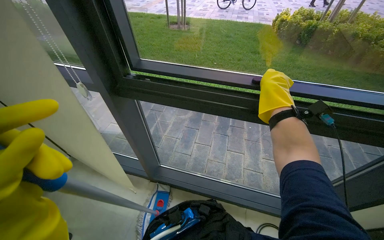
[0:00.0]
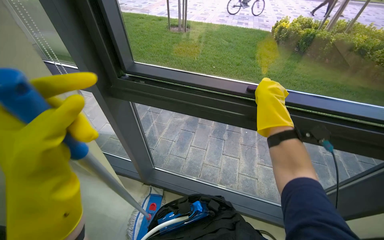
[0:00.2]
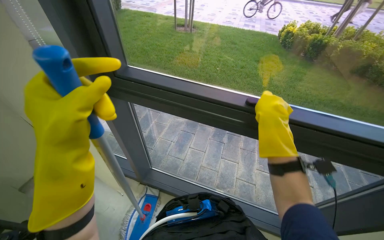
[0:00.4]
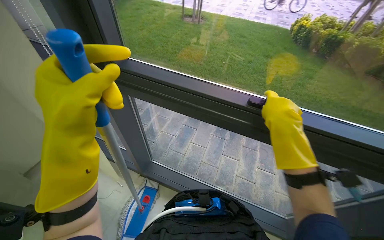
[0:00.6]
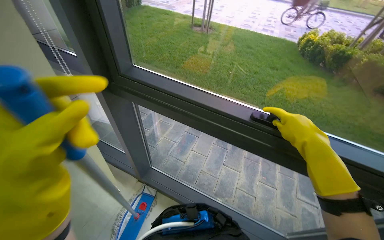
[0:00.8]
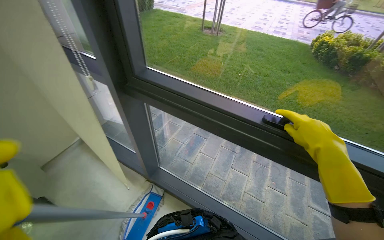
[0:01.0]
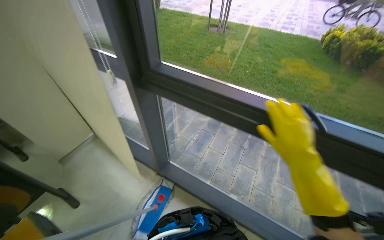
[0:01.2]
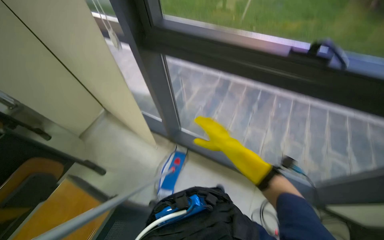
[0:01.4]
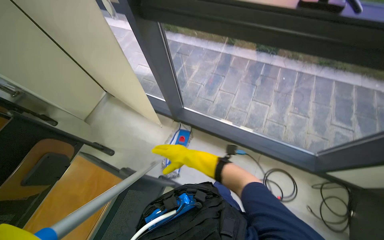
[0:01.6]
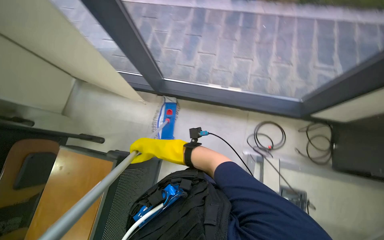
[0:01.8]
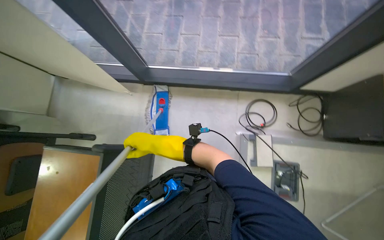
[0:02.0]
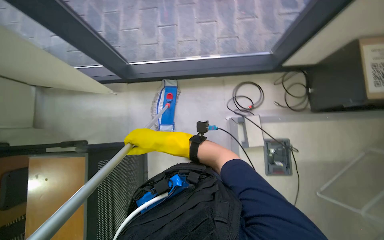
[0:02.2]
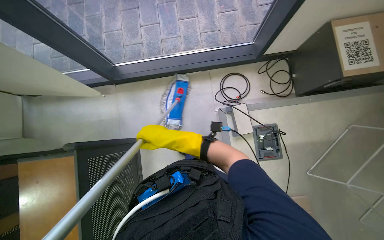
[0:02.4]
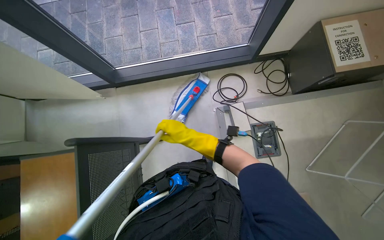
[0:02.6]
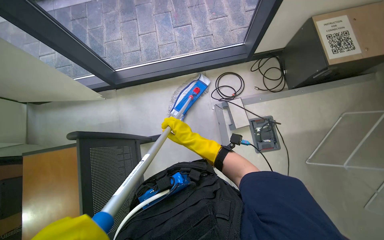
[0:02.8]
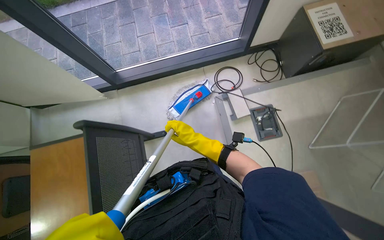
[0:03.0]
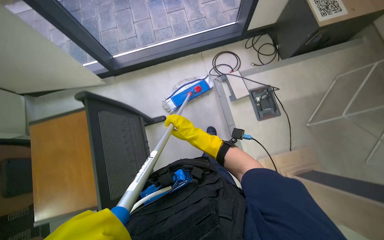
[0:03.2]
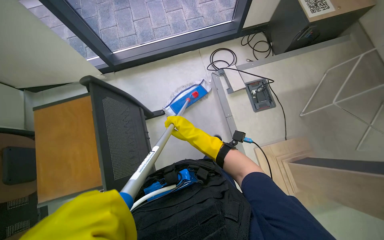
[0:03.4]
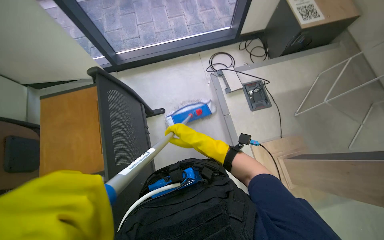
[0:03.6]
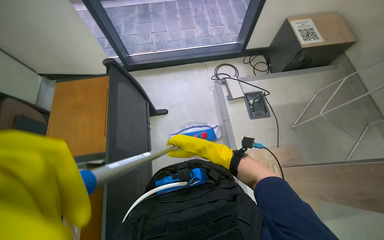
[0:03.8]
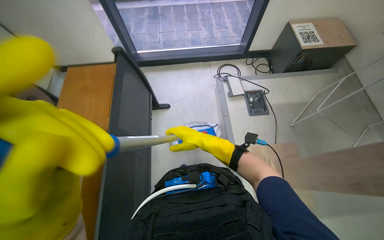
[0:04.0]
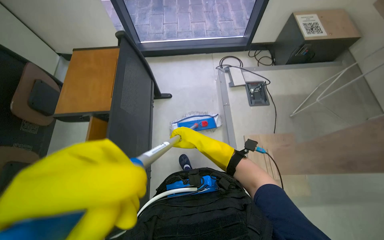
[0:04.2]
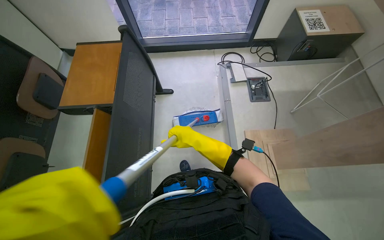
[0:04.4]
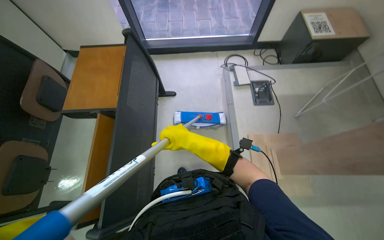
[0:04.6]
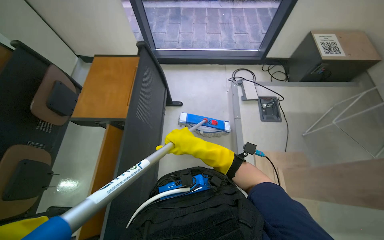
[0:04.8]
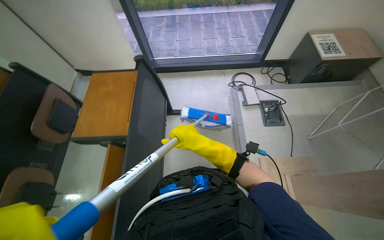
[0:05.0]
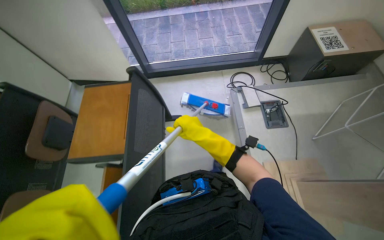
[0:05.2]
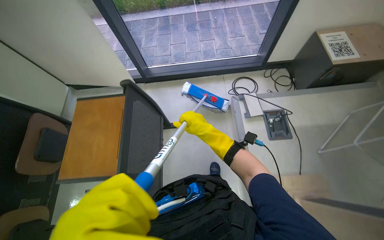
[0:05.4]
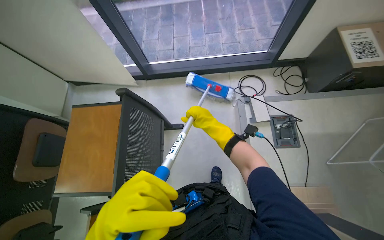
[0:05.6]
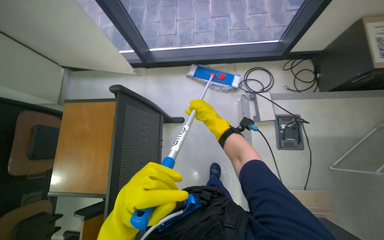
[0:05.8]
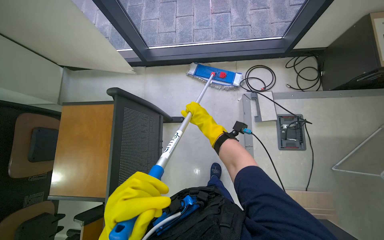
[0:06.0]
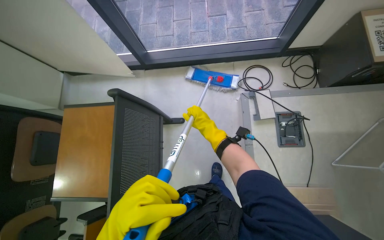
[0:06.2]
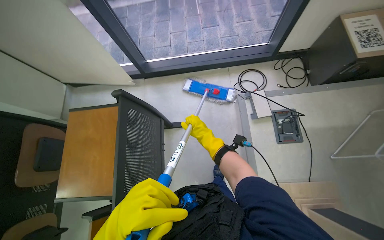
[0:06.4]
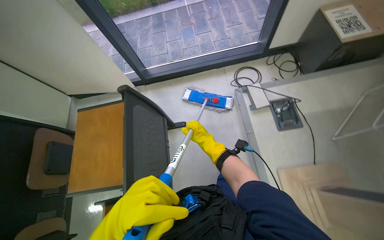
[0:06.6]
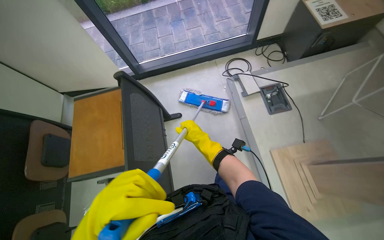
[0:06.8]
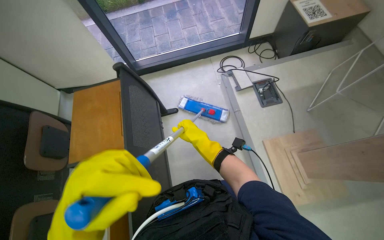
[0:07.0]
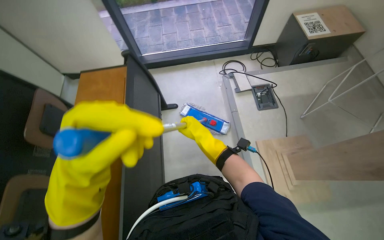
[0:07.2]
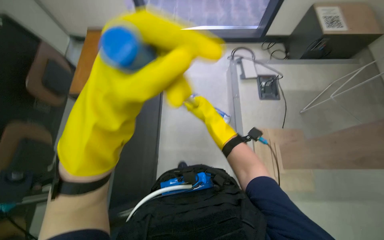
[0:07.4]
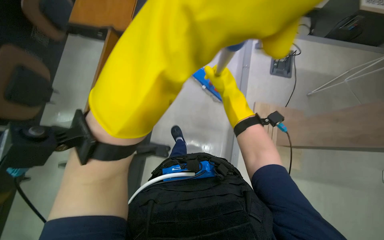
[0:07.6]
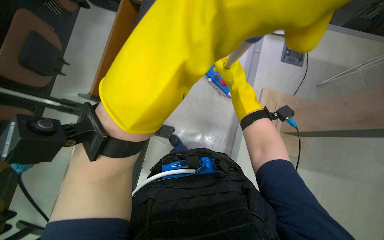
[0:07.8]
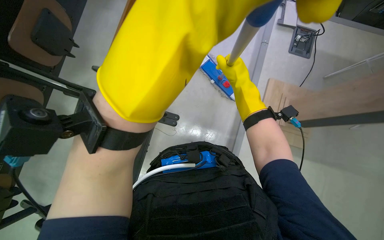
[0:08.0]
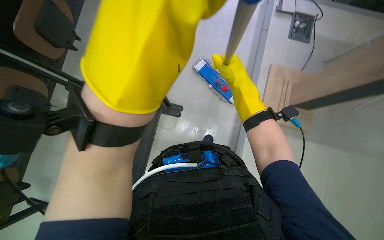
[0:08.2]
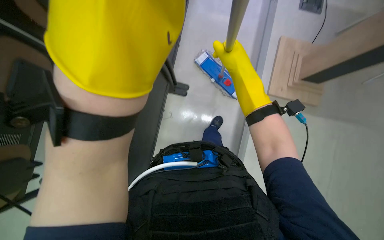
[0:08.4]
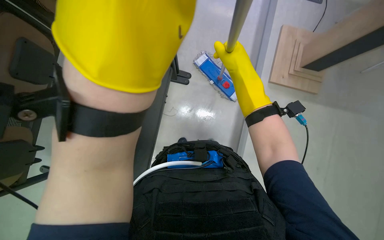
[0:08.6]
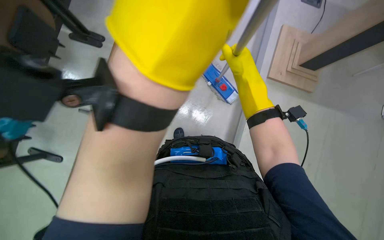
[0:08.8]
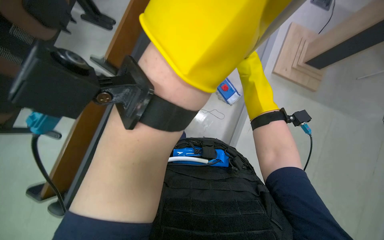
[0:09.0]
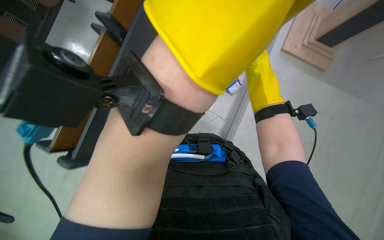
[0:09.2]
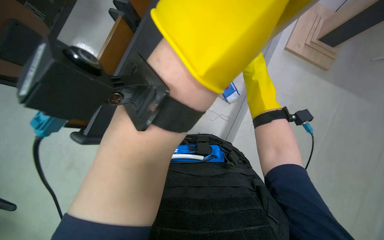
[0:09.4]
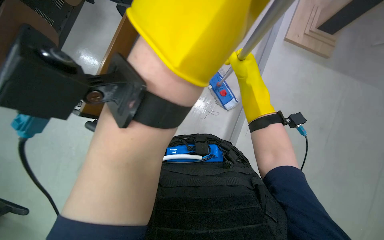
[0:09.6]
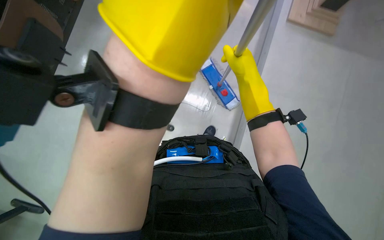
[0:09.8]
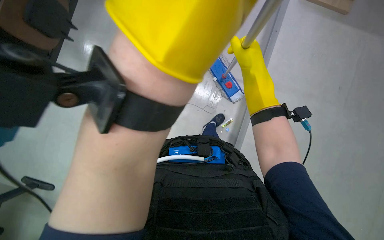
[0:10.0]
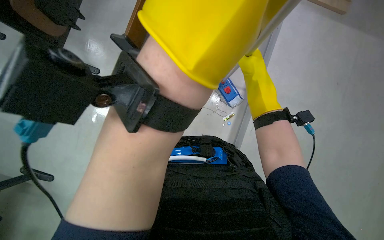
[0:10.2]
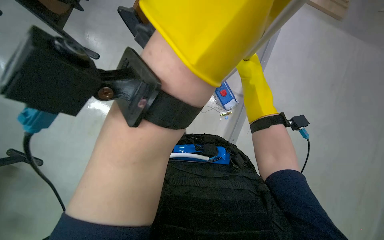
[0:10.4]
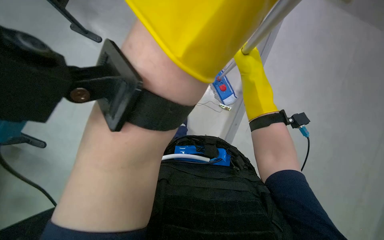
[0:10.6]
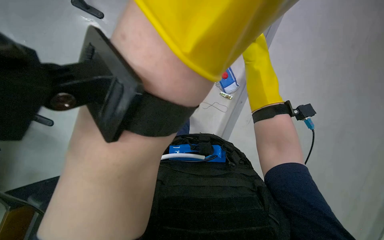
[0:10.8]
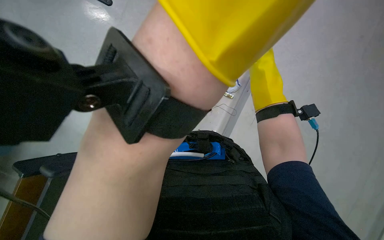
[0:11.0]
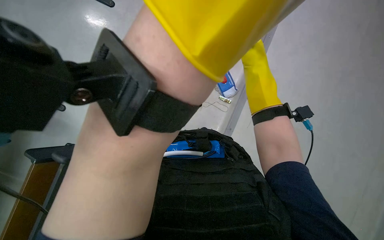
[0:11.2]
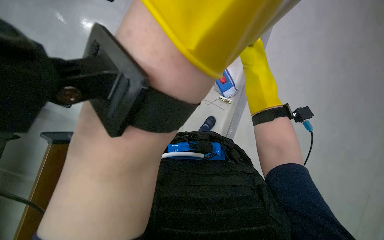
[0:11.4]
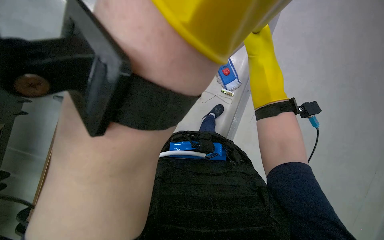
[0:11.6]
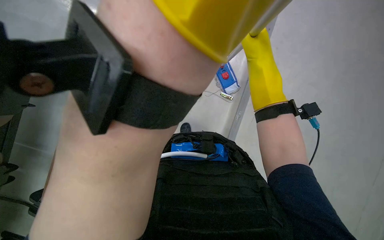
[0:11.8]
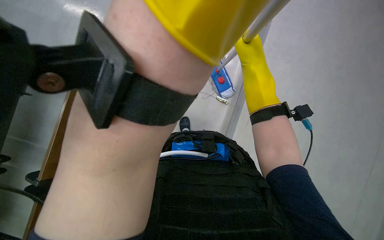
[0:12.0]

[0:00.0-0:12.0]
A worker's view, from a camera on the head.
Job: mopping floor.
The whole recording: Mopping lecture hall floor. The worker mops the floor in the lecture hall, moving between rows of desks.
0:00.0 to 0:01.6: The view tilts roughly 15 degrees downward. The right hand heads down the picture and to the left, covering about 60 cm.
0:01.6 to 0:03.0: The scene turns about 35 degrees counterclockwise in the picture.
0:03.0 to 0:04.4: The camera is carried about 70 cm.
0:04.4 to 0:06.0: The camera travels roughly 70 cm.
0:06.0 to 0:07.6: The wearer moves roughly 80 cm.
0:09.0 to 0:10.4: The wearer looks some 15 degrees further downward.

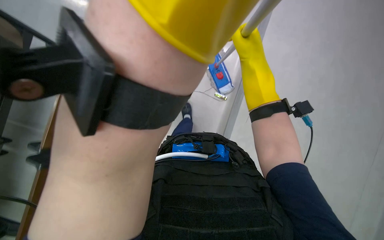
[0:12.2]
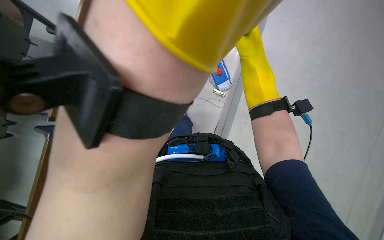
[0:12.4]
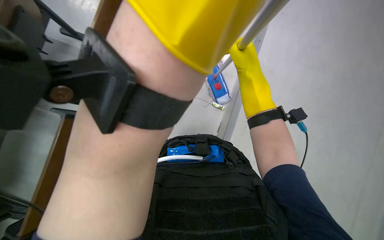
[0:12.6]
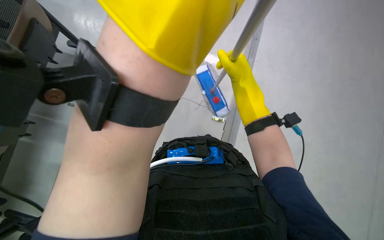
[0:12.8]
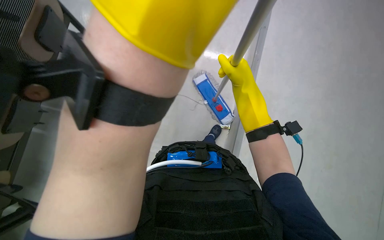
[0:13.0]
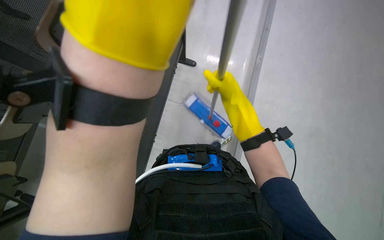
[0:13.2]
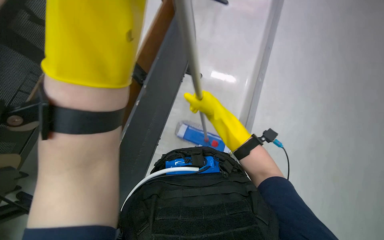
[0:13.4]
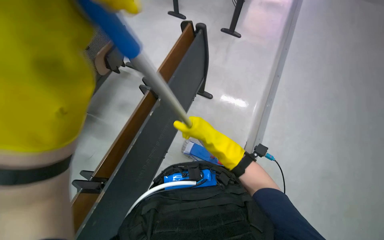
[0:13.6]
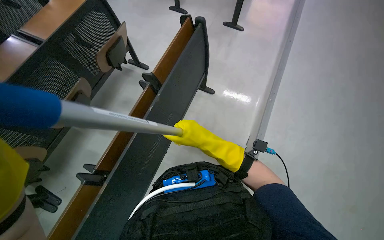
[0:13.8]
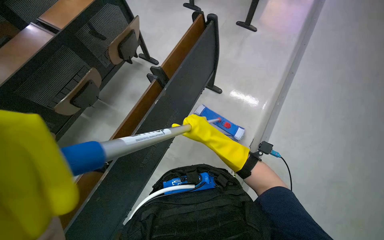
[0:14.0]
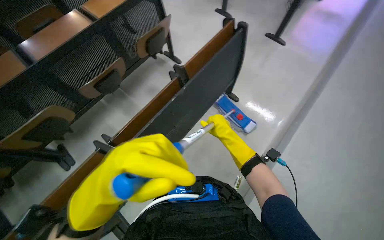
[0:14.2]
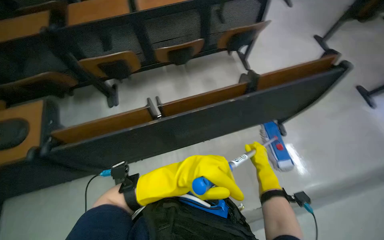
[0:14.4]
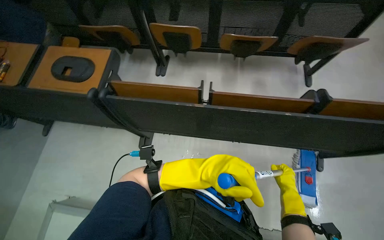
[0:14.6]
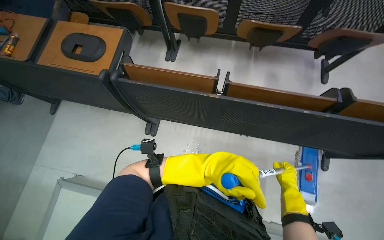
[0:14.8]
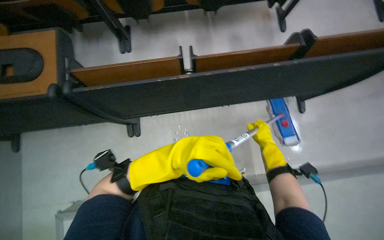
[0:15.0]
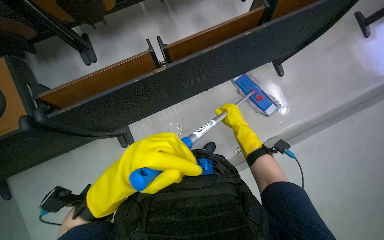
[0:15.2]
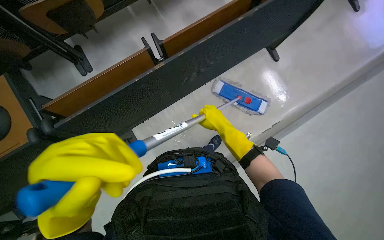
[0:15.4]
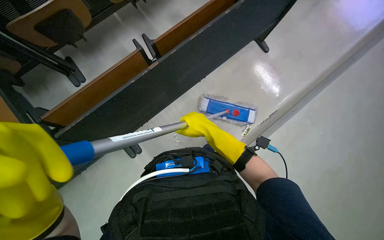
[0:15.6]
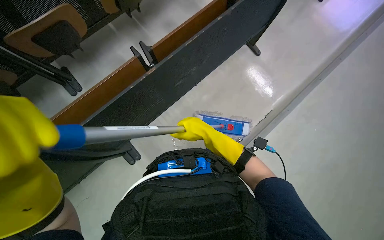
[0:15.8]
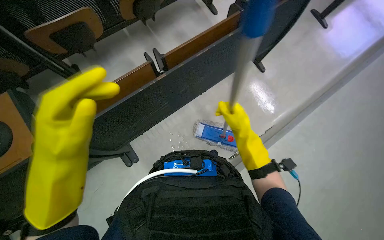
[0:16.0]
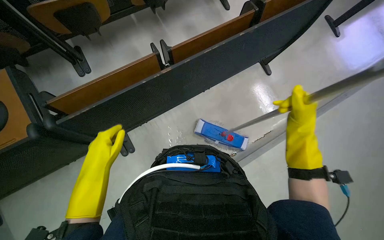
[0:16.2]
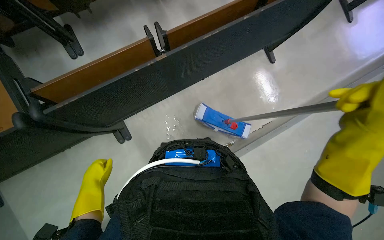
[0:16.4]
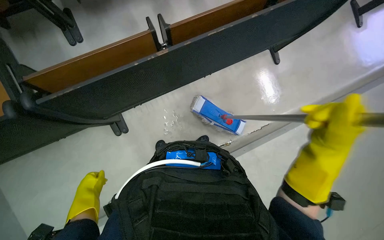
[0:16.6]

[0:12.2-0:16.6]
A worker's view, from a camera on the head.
Job: mopping floor.
The whole recording: Mopping lecture hall floor. The worker mops the floor in the lecture hall, moving between rows of desks.
0:12.2 to 0:13.6: The right hand travels down the picture and to the left by some 15 cm.
0:13.6 to 0:15.2: The wearer's head swings approximately 45 degrees to the left. The wearer looks roughly 20 degrees further downward.
0:15.2 to 0:16.6: The left hand goes about 30 cm down the picture, farther from the camera and to the left.

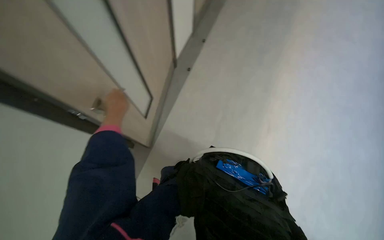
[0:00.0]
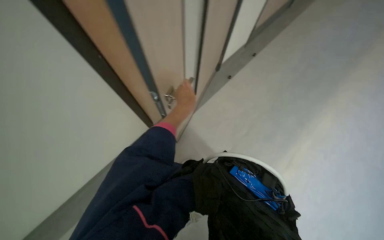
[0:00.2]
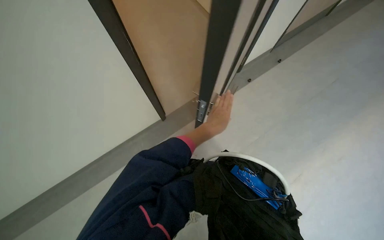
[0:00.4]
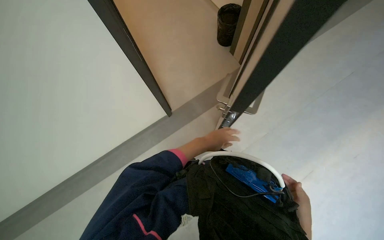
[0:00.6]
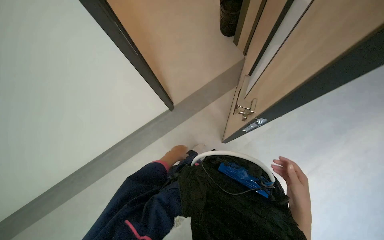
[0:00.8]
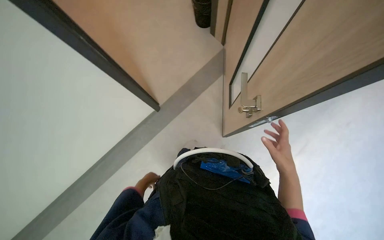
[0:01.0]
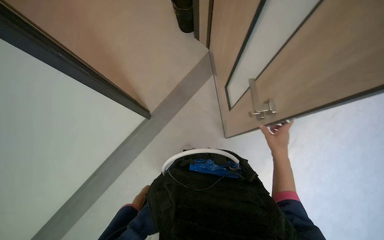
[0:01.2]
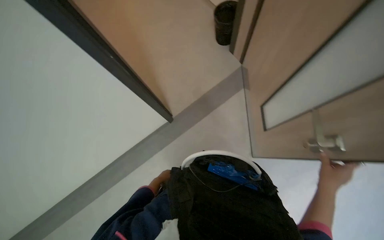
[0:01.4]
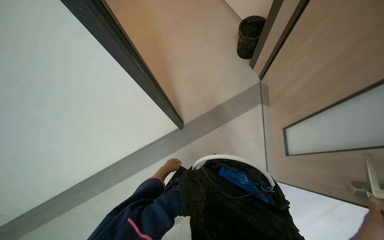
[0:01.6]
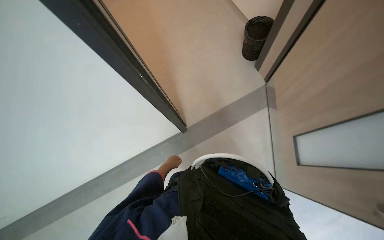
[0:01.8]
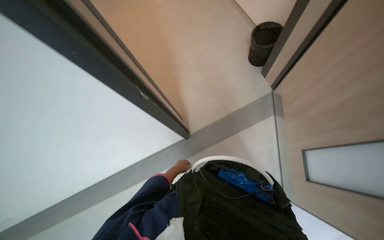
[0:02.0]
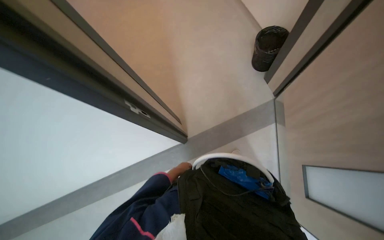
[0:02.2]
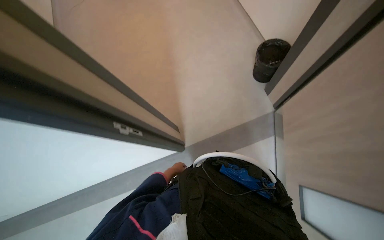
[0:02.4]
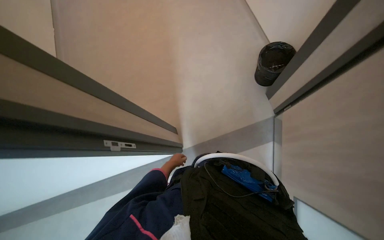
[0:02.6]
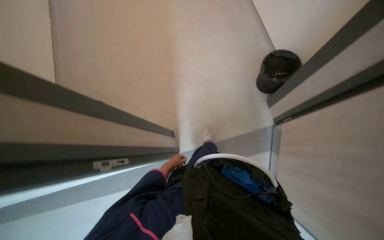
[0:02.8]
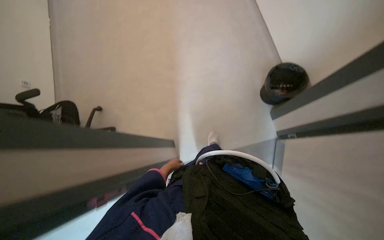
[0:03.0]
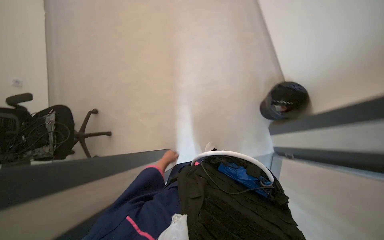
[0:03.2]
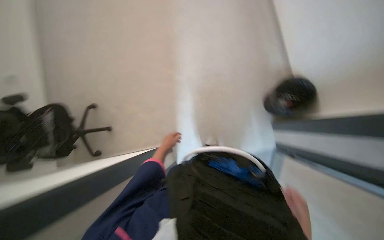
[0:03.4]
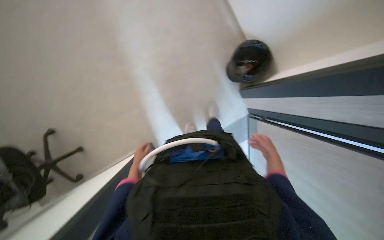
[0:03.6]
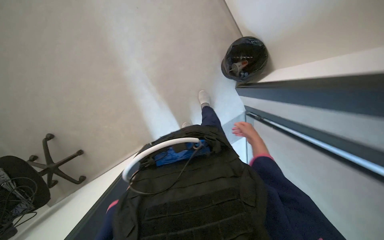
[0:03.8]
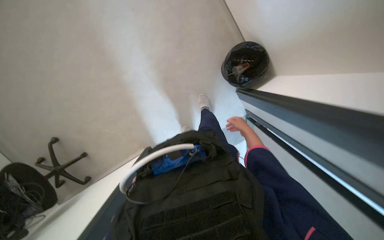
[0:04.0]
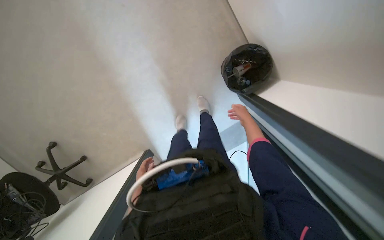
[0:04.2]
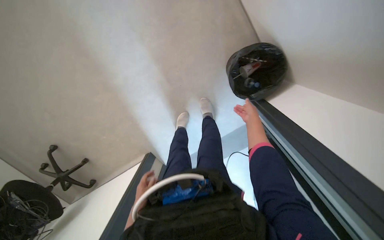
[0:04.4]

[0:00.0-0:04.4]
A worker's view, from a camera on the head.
Job: managing trash.
The whole recording: Collecting plastic trash from bins. The worker collects plastic trash from the bin and gathers it into another plastic bin.
0:00.0 to 0:01.4: The wearer looks some 25 degrees further to the left.
0:01.4 to 0:03.0: The wearer looks some 30 degrees further to the left. The view tips upward by about 15 degrees.
